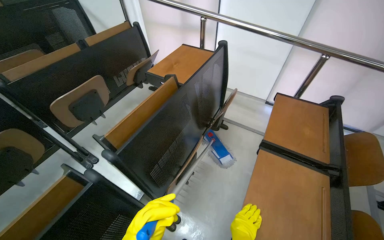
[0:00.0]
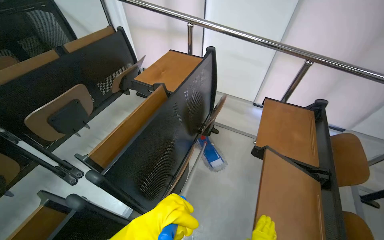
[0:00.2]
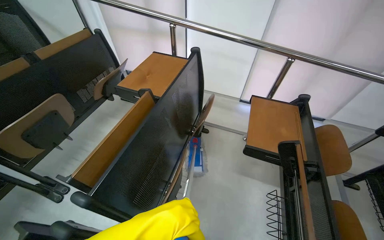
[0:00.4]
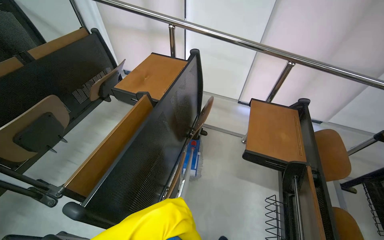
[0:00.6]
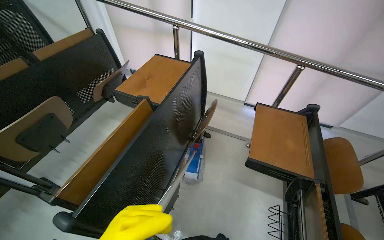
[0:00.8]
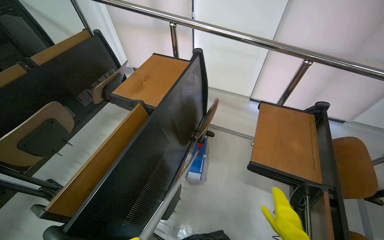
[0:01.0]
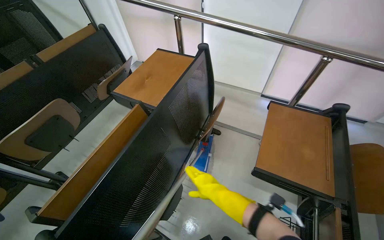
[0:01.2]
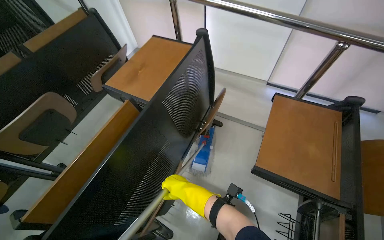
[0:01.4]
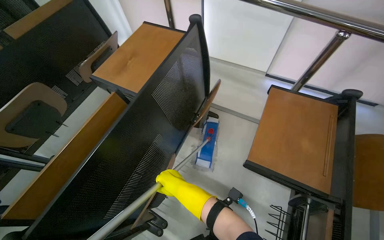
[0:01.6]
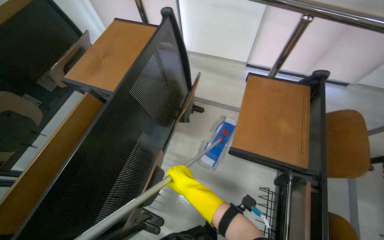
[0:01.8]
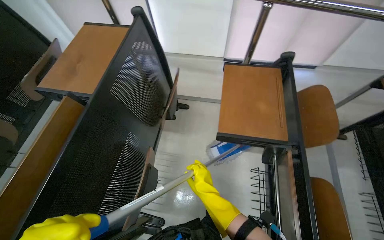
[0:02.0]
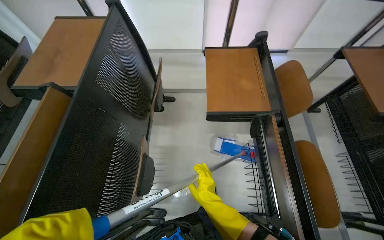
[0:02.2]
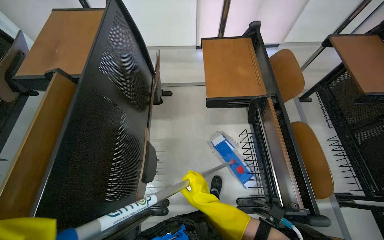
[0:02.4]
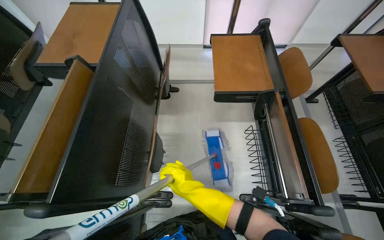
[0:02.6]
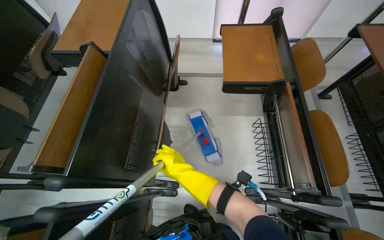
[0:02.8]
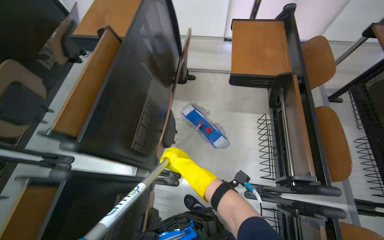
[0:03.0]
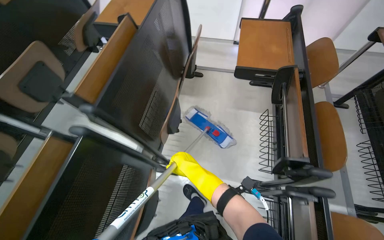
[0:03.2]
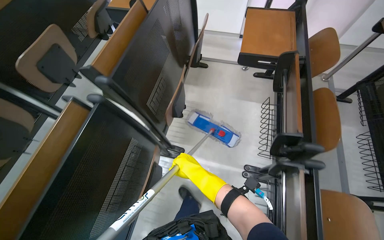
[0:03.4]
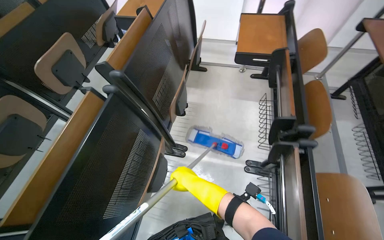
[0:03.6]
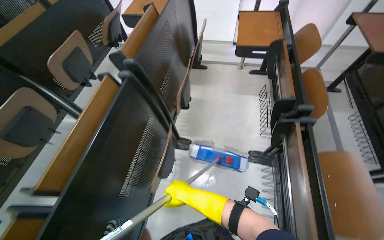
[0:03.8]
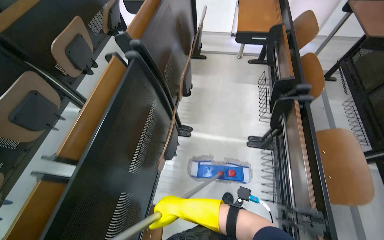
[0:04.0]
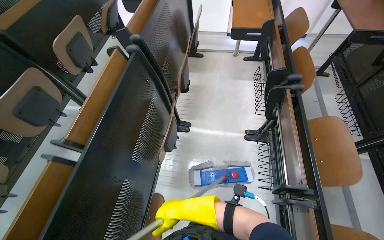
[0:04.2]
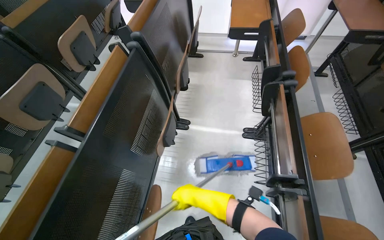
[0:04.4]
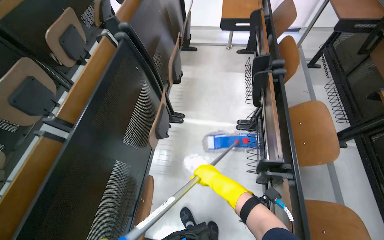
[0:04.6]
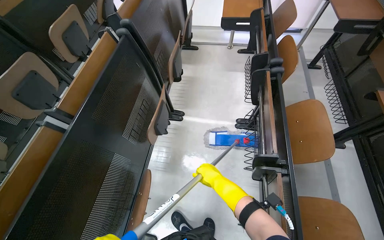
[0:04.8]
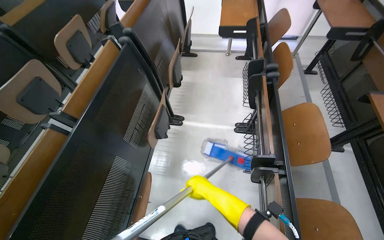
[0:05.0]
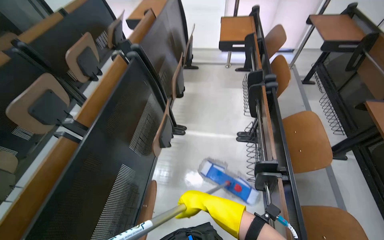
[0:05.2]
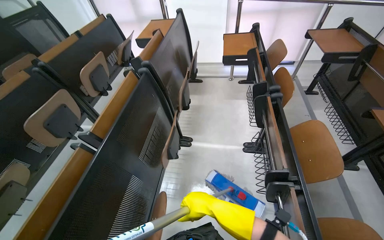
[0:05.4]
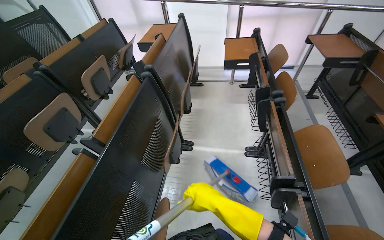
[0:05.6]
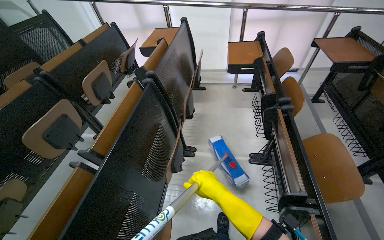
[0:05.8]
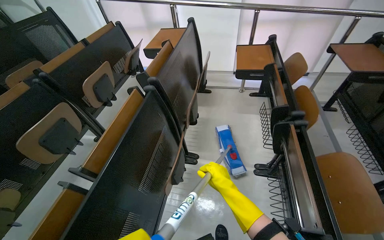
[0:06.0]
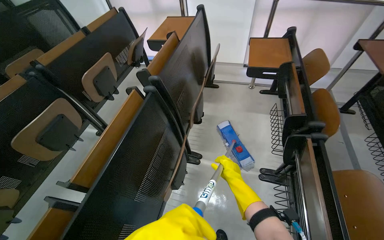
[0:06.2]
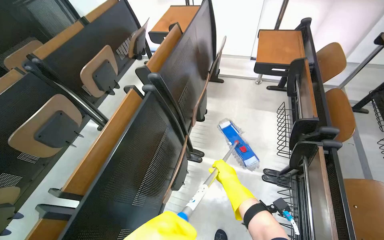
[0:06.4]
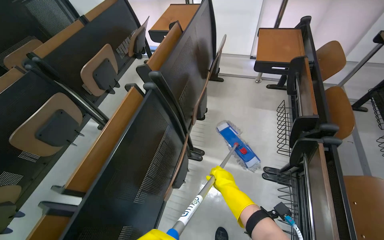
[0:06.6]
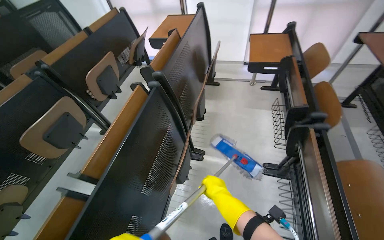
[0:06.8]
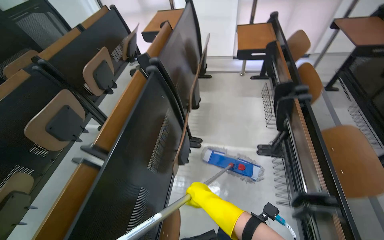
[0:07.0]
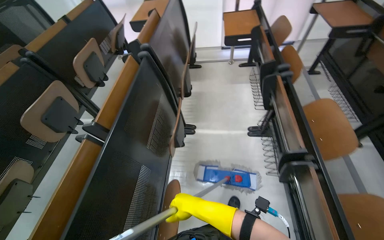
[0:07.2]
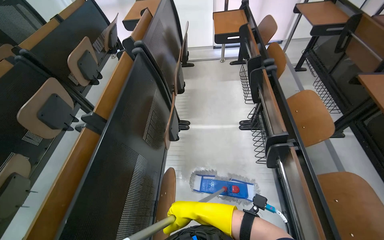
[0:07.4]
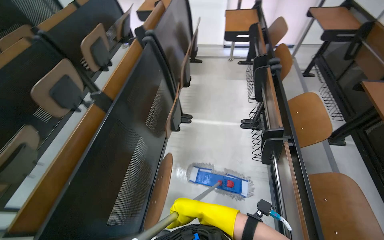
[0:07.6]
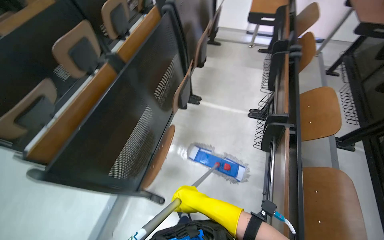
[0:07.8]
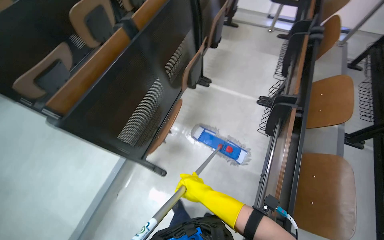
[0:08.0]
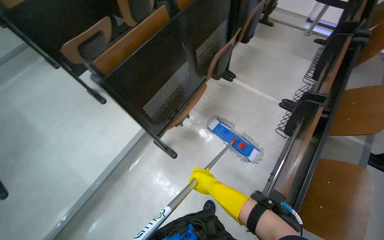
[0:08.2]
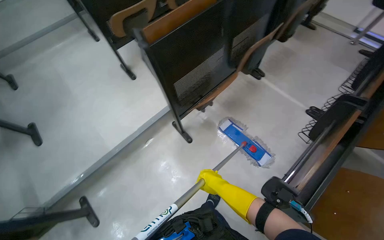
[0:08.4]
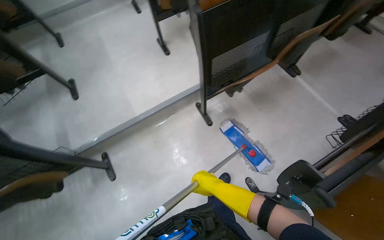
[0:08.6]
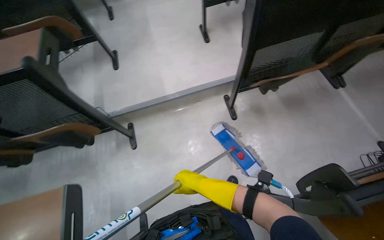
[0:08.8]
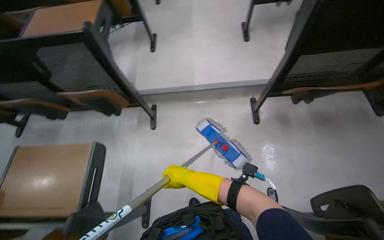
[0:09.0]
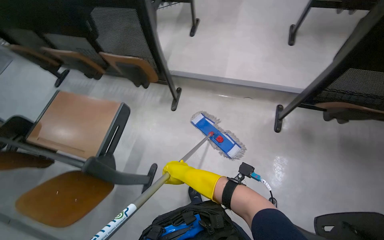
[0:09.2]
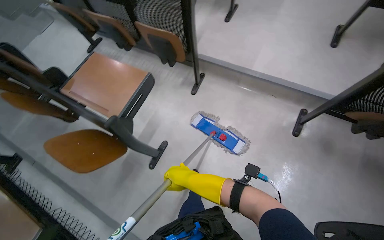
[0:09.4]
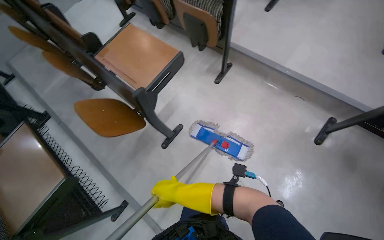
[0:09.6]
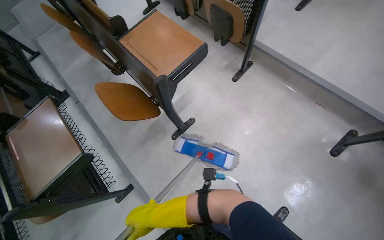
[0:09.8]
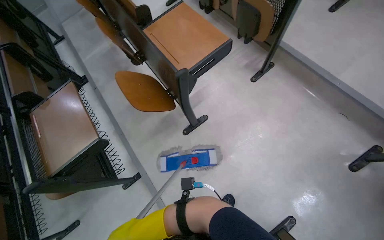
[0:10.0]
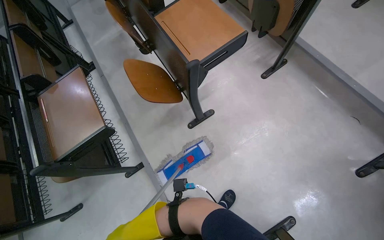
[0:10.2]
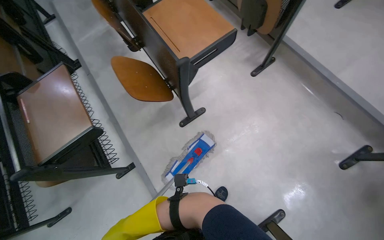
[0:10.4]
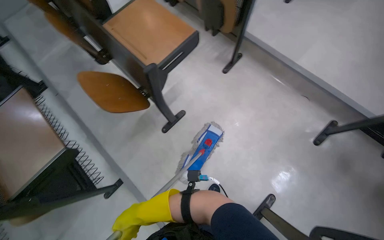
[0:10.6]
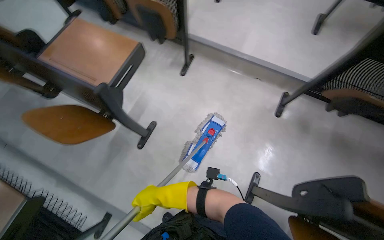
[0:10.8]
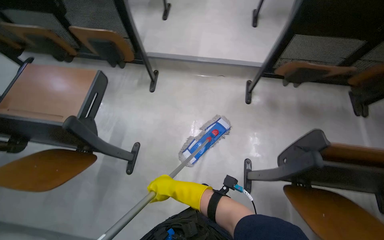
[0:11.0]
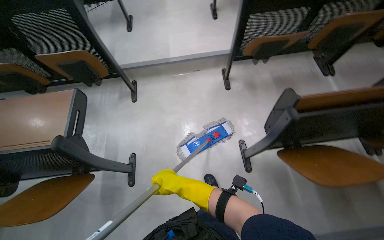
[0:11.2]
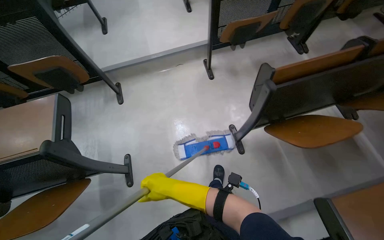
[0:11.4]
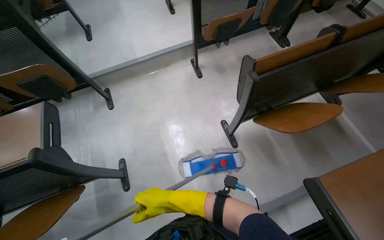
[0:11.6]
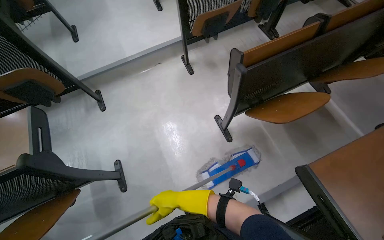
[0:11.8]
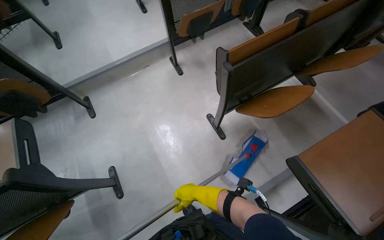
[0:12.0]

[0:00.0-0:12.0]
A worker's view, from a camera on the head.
Job: mopping floor.
The whole recording: Mopping lecture hall floor. The worker mops the floor of the lecture hall, moving the mop through the aisles between seats.
0:00.0 to 0:01.6: The camera pitches downward, by about 10 degrees.
0:03.0 to 0:04.4: The camera travels roughly 70 cm.
0:06.0 to 0:07.6: The right hand is displaced down the picture by approximately 35 cm.
0:07.6 to 0:09.0: The wearer moves some 70 cm. The head turns to the left by roughly 80 degrees. The view tilts roughly 20 degrees downward.
0:09.0 to 0:10.4: The wearer's head swings about 55 degrees to the left. The camera pitches downward, by some 15 degrees.
0:10.4 to 0:12.0: The head rotates some 85 degrees to the right.

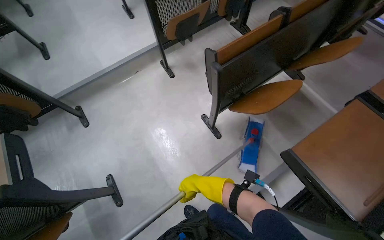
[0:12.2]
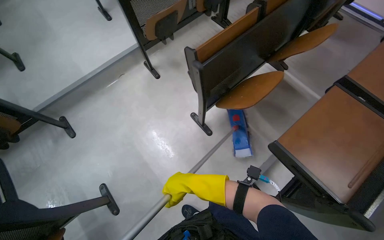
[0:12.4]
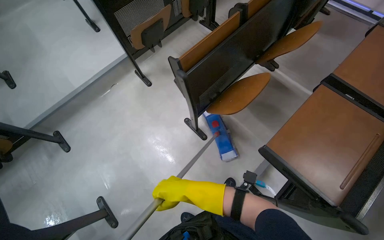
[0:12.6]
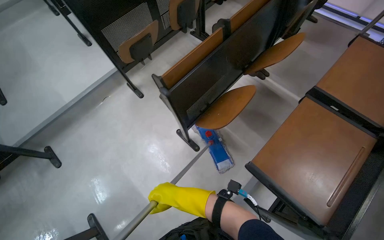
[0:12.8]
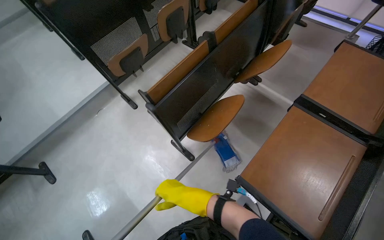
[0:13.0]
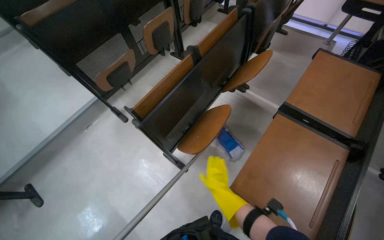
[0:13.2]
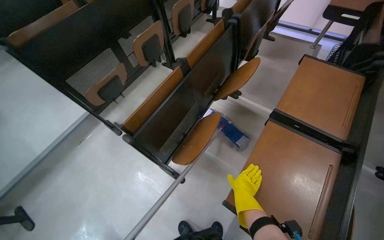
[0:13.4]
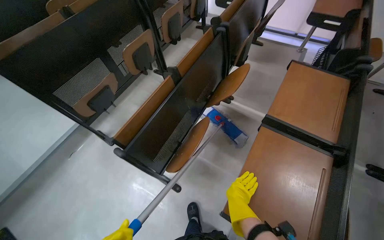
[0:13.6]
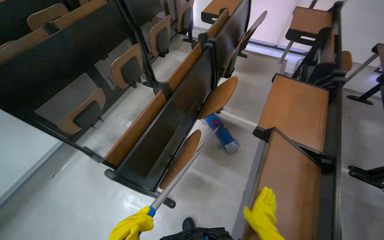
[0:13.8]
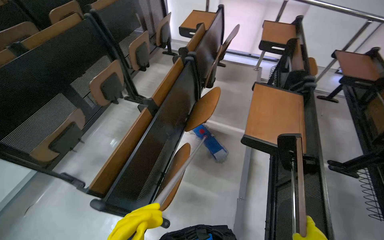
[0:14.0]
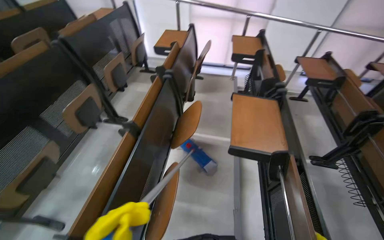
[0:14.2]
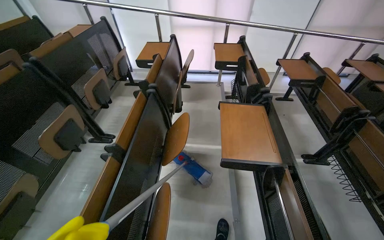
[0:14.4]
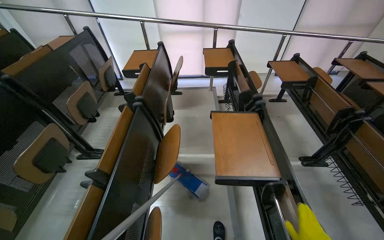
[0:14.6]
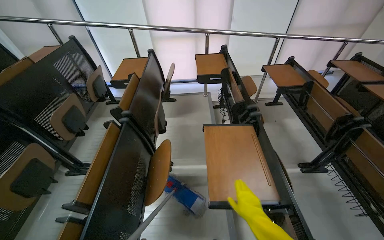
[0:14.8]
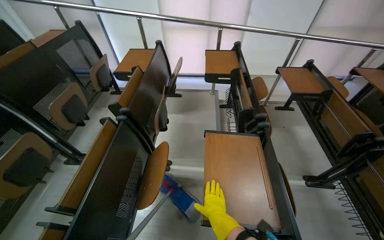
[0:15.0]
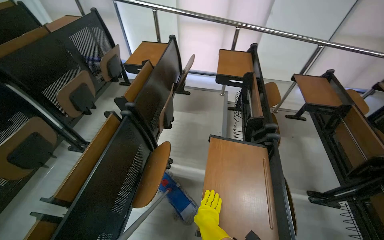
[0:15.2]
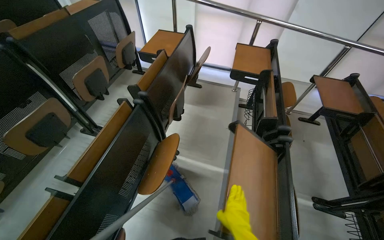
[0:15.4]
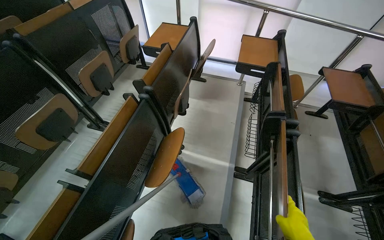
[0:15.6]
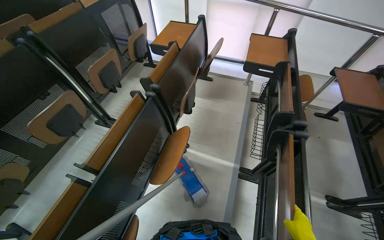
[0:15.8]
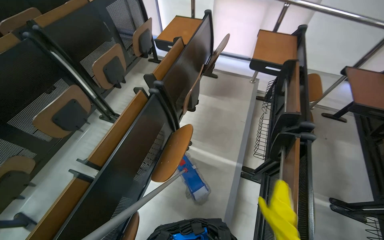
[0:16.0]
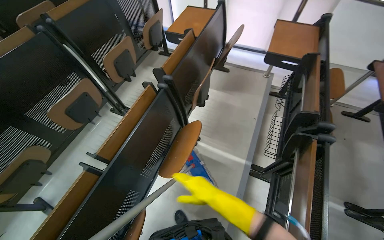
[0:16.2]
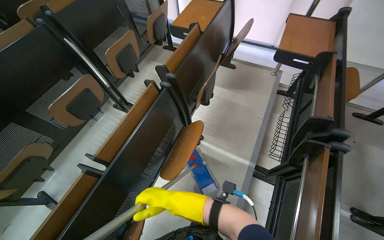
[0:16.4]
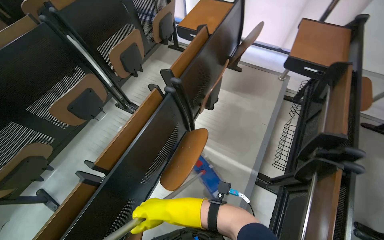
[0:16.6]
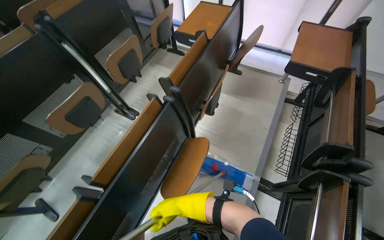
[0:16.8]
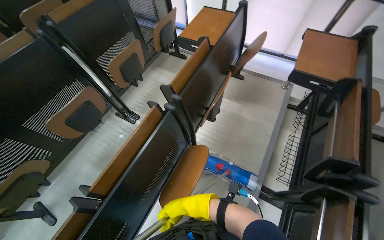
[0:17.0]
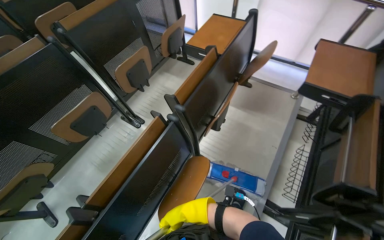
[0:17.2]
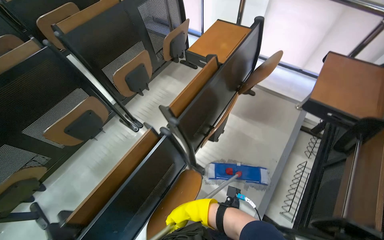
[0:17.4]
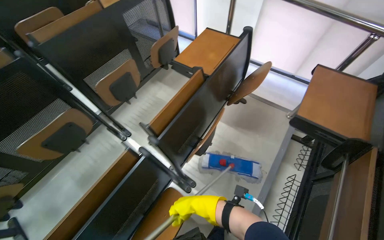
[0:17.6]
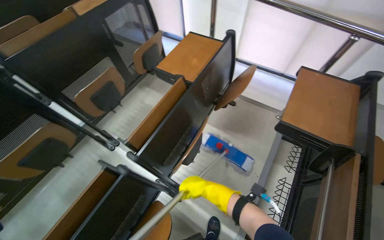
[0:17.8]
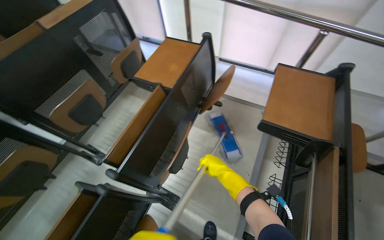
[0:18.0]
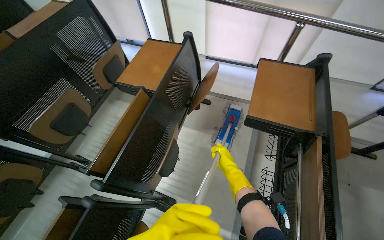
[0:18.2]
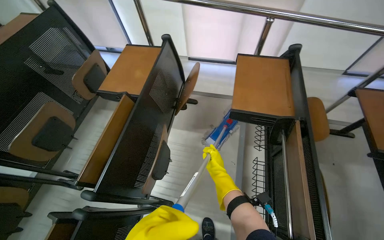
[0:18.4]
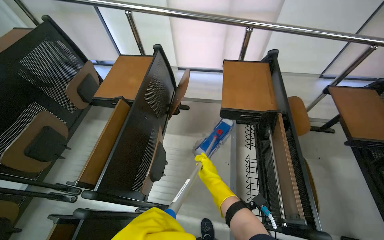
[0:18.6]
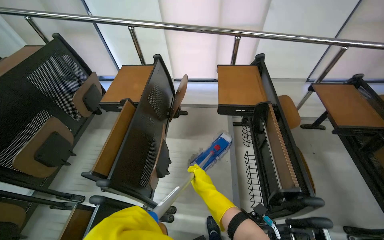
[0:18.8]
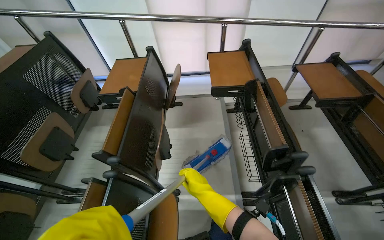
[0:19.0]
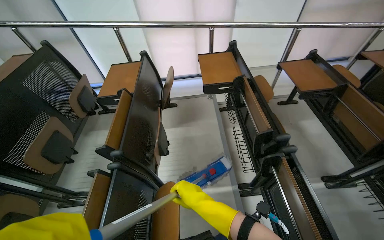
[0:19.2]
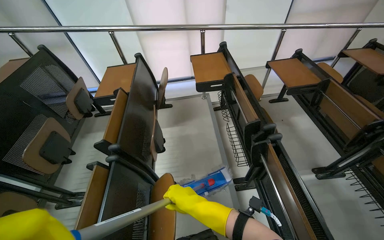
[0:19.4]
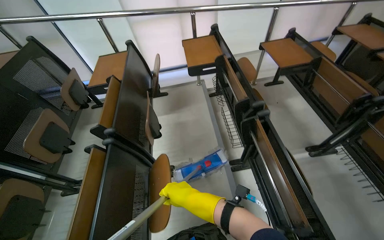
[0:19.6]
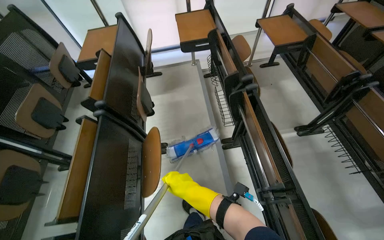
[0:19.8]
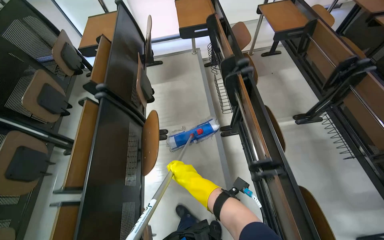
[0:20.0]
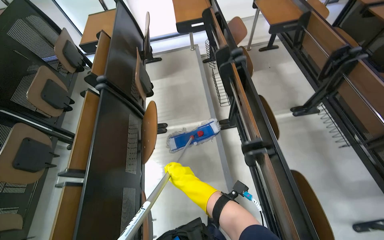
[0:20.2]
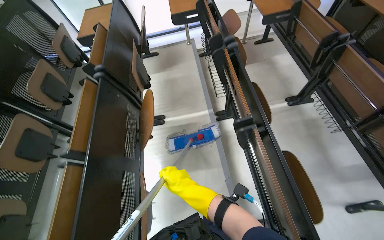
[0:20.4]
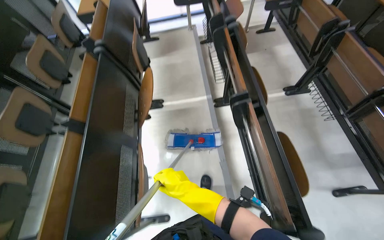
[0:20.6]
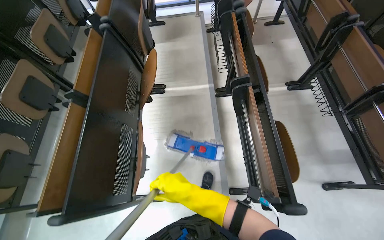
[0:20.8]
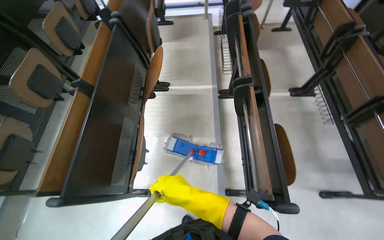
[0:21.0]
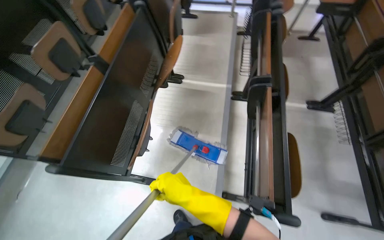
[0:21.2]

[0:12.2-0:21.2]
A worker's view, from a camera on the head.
Job: mopping floor.
The whole recording: Mopping lecture hall floor. The worker mops the floor of the lecture hall, moving the mop through the aisles between seats.
0:12.2 to 0:13.8: The camera travels approximately 50 cm. The head turns to the right by approximately 30 degrees. The view tips upward by some 10 degrees.
0:13.8 to 0:15.2: The camera travels about 50 cm. The head rotates roughly 15 degrees to the right.
0:15.2 to 0:16.6: The head turns to the left by approximately 20 degrees.
0:16.6 to 0:18.2: The head travels about 60 cm.
0:18.2 to 0:19.8: The wearer moves roughly 70 cm. The wearer's head swings approximately 30 degrees to the right.
0:19.8 to 0:21.2: The camera travels about 50 cm.
